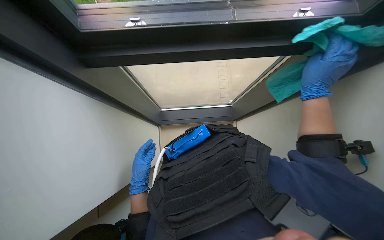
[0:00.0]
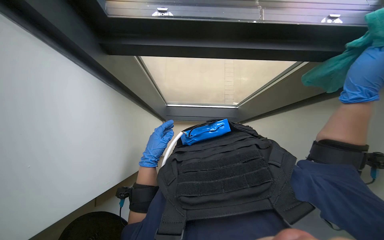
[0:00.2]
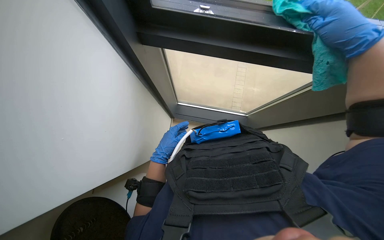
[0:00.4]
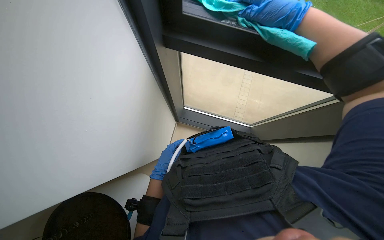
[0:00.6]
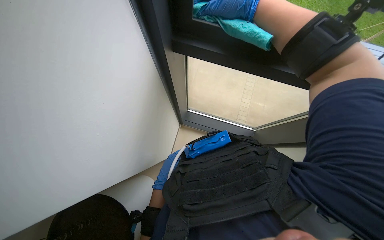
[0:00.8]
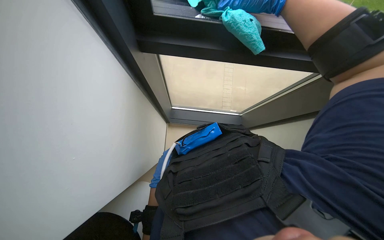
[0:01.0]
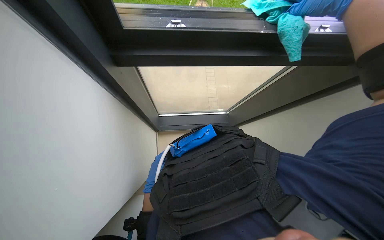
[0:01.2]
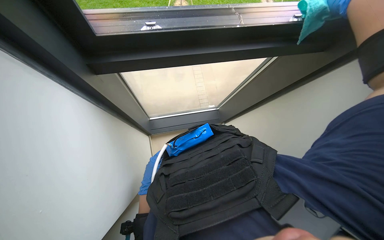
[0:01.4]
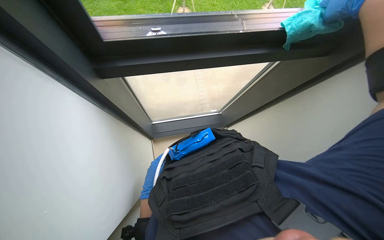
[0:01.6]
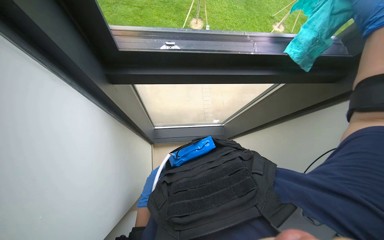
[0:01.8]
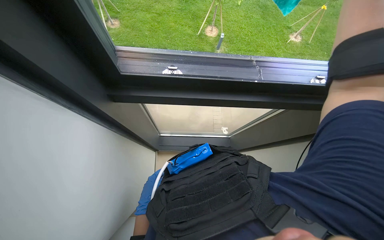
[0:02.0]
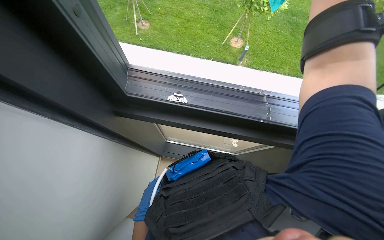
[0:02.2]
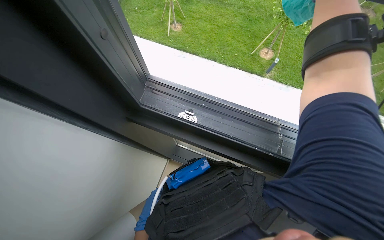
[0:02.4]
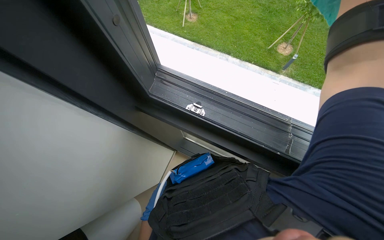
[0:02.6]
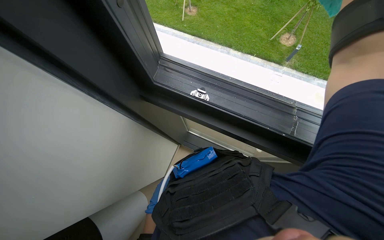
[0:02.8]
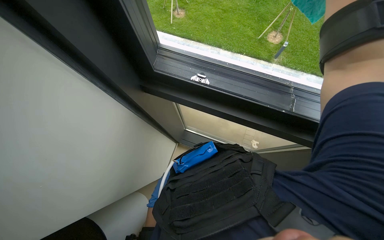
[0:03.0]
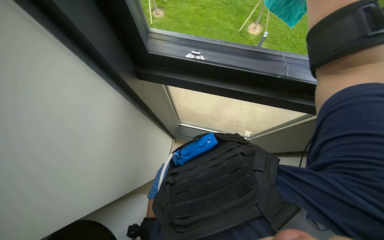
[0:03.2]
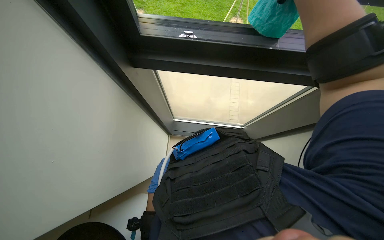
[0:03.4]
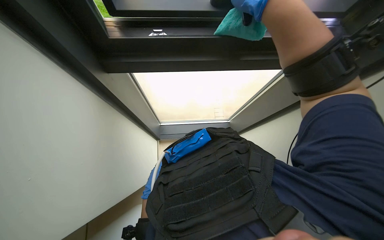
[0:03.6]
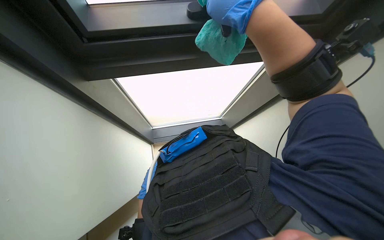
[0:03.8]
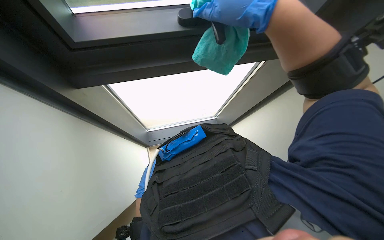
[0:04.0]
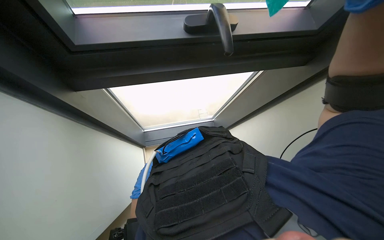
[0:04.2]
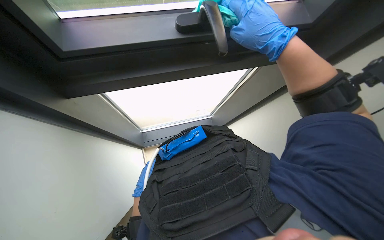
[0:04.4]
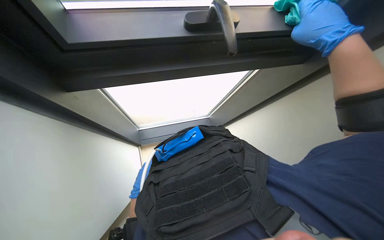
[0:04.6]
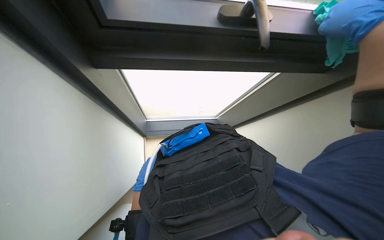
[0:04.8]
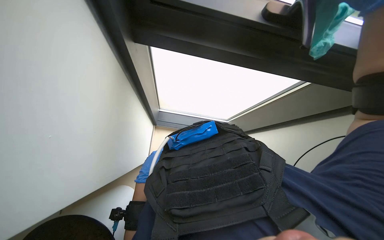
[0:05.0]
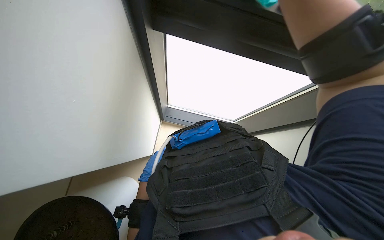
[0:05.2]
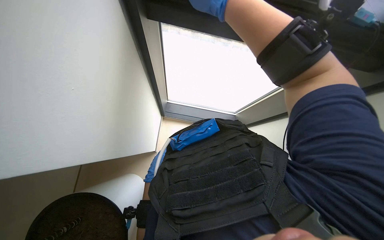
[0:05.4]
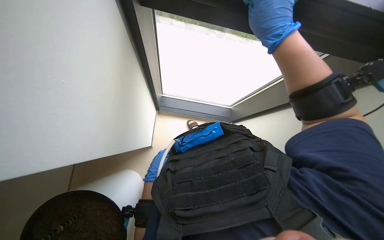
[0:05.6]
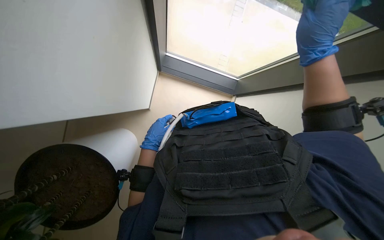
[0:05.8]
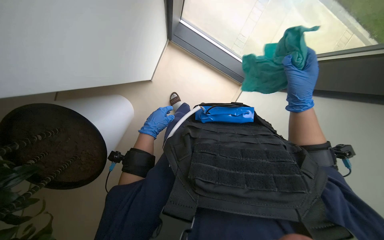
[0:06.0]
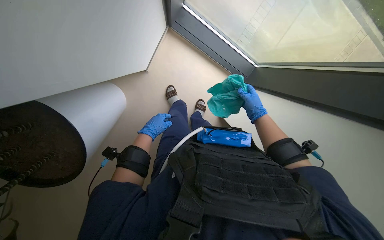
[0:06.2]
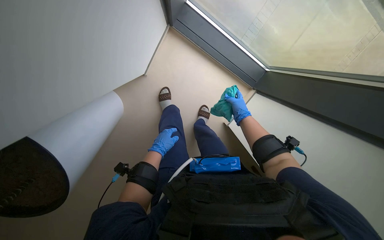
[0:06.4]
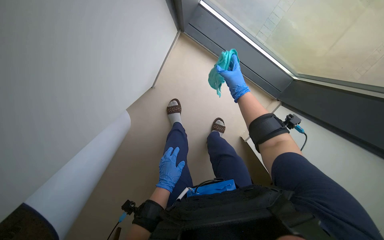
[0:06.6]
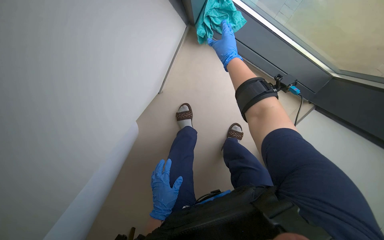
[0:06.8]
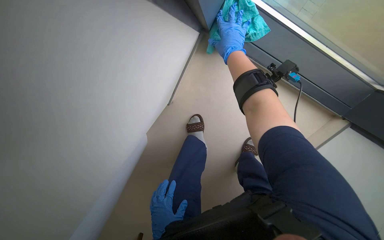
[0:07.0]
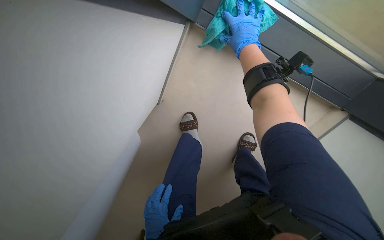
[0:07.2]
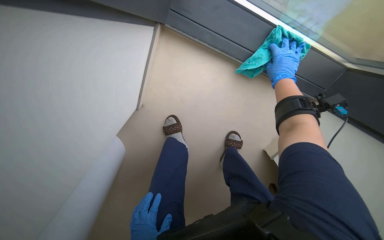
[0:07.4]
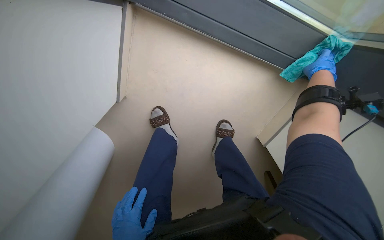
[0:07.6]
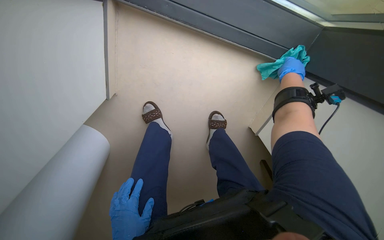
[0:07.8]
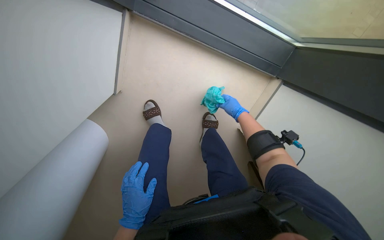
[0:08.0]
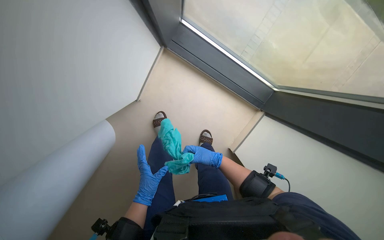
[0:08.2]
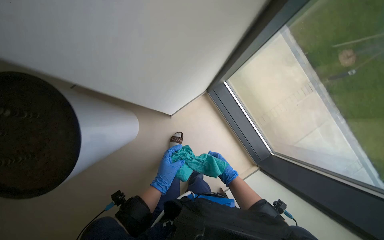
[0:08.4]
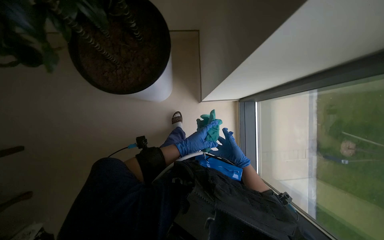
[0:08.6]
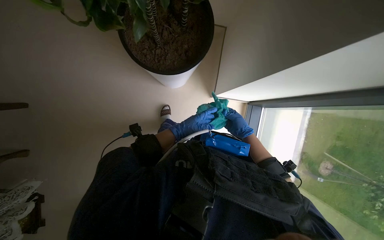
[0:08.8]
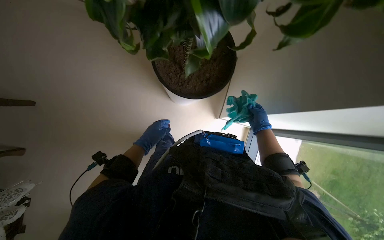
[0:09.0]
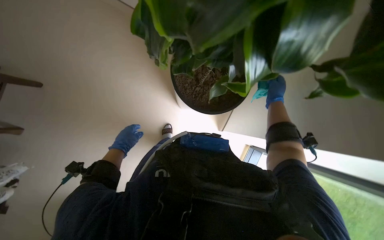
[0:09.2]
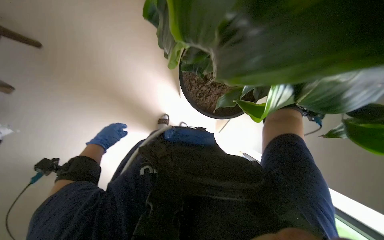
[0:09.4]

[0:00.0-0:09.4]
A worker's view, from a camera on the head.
Job: wiping surfaces.
The whole recording: Wiping window frame. The worker wipes the window frame with a green cloth.
0:04.8 to 0:06.2: The view tilts some 15 degrees downward.
0:06.2 to 0:07.8: The right hand travels up the picture by roughly 25 cm, and reaches some 10 cm to the right, then returns.
0:07.8 to 0:09.4: The wearer moves some 80 cm. The camera sweeps to the right, by some 45 degrees. The scene turns some 65 degrees clockwise in the picture.

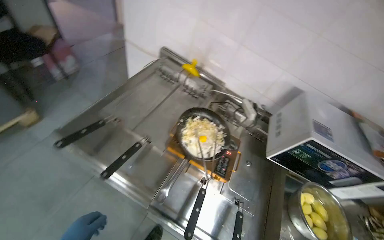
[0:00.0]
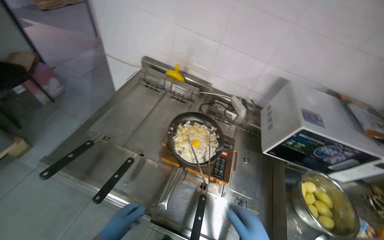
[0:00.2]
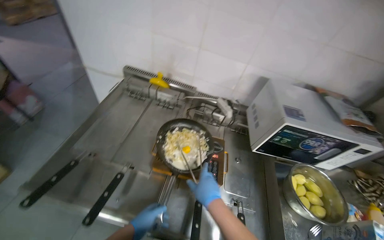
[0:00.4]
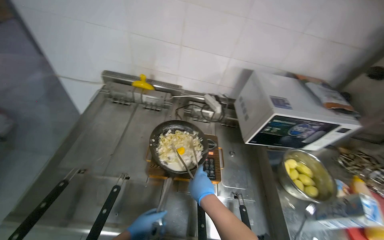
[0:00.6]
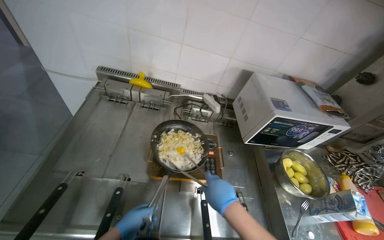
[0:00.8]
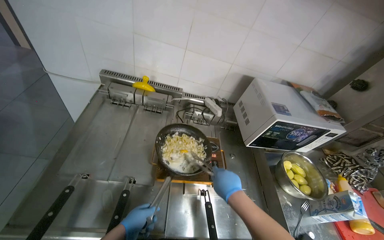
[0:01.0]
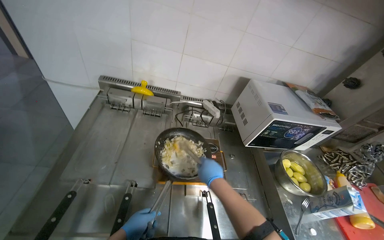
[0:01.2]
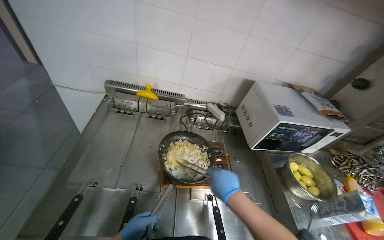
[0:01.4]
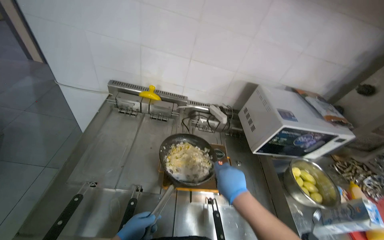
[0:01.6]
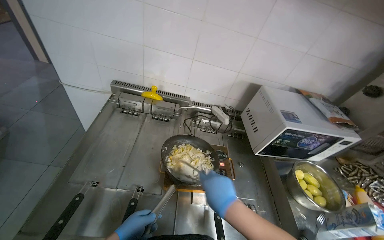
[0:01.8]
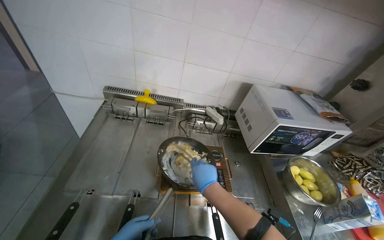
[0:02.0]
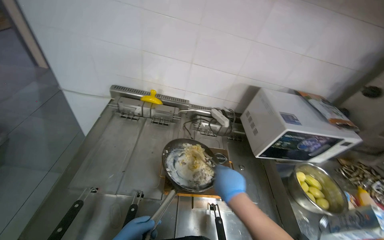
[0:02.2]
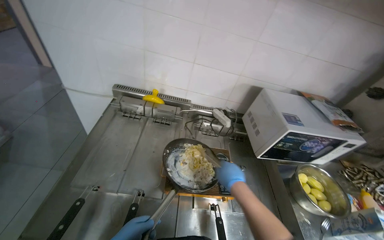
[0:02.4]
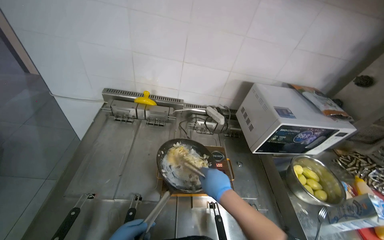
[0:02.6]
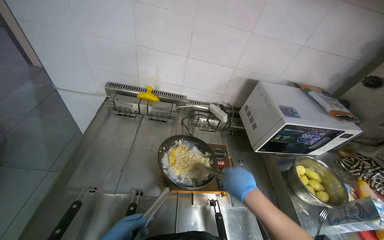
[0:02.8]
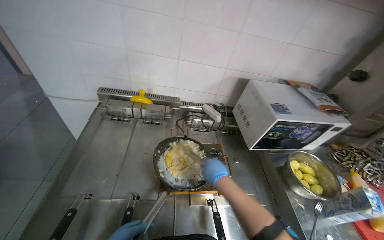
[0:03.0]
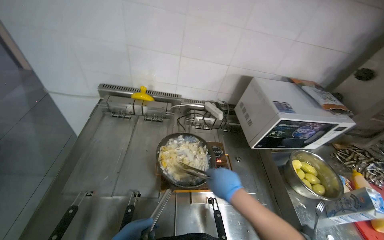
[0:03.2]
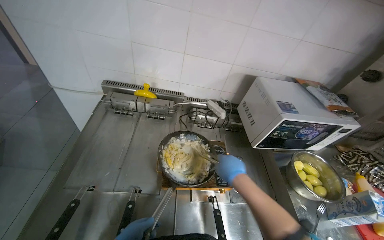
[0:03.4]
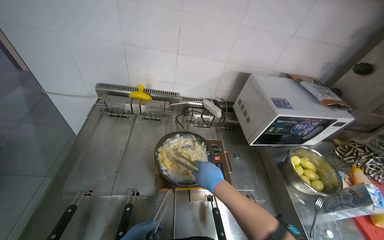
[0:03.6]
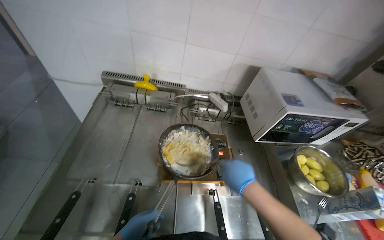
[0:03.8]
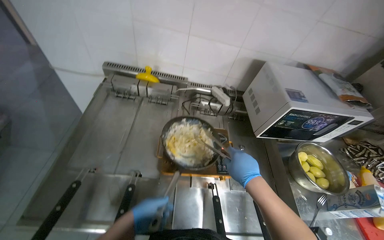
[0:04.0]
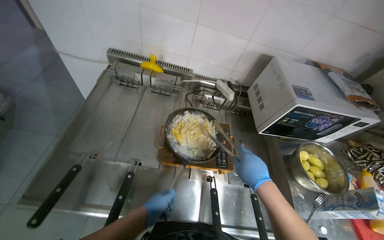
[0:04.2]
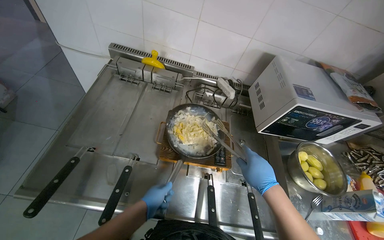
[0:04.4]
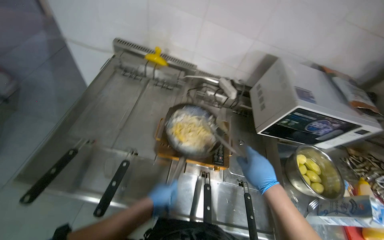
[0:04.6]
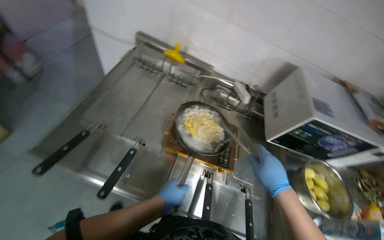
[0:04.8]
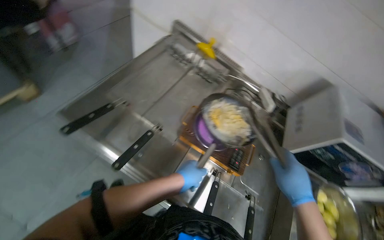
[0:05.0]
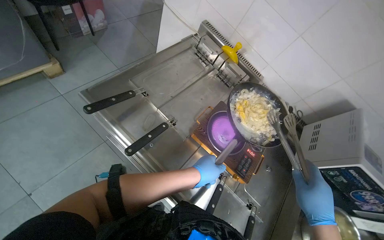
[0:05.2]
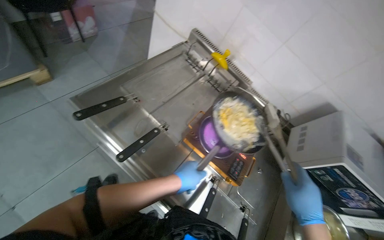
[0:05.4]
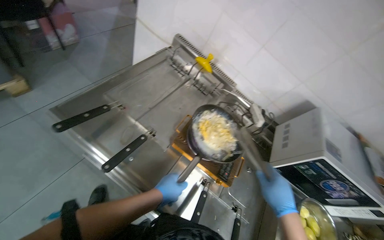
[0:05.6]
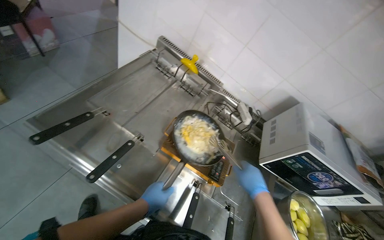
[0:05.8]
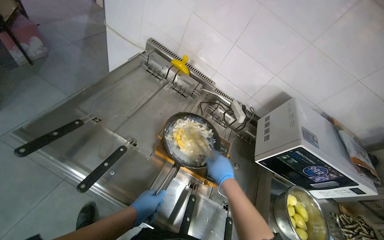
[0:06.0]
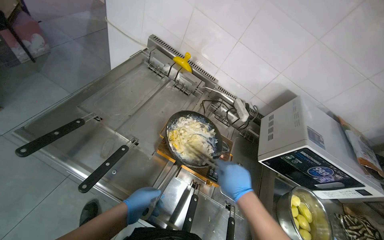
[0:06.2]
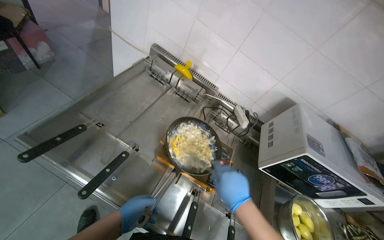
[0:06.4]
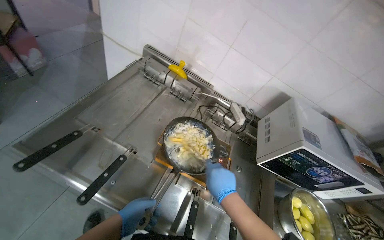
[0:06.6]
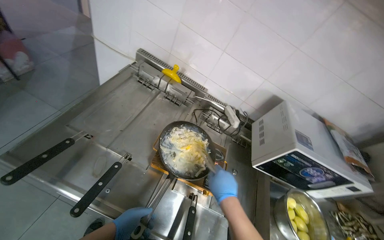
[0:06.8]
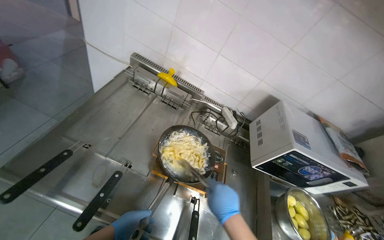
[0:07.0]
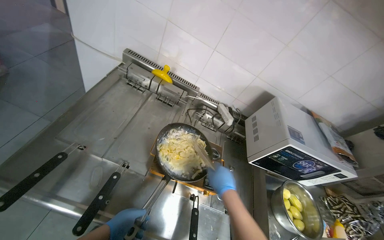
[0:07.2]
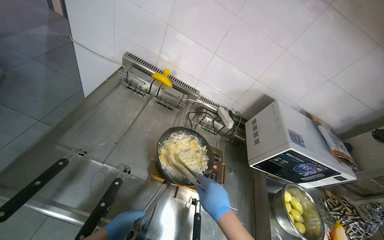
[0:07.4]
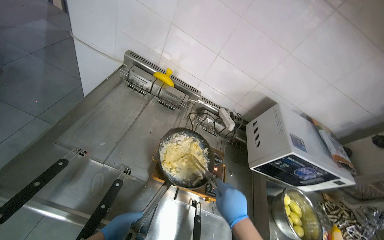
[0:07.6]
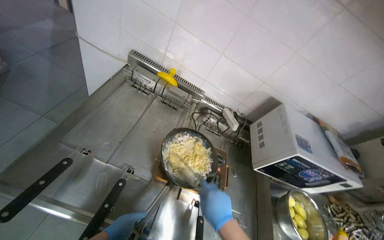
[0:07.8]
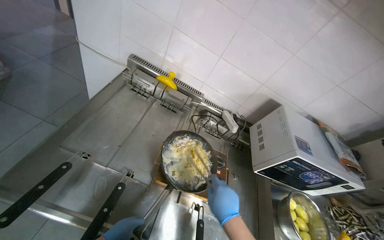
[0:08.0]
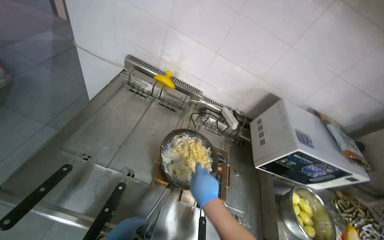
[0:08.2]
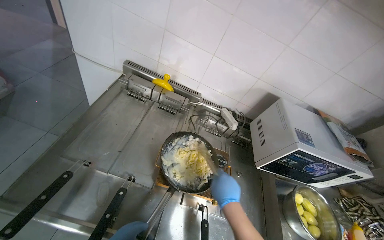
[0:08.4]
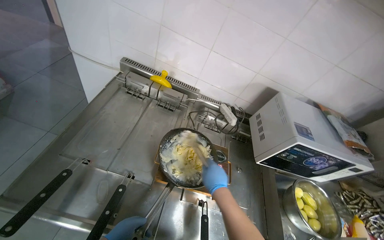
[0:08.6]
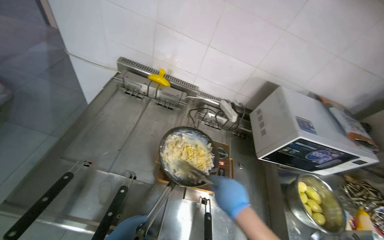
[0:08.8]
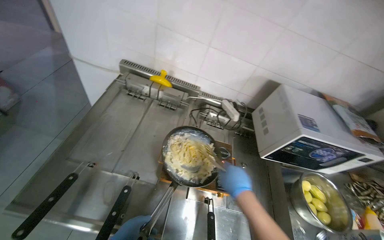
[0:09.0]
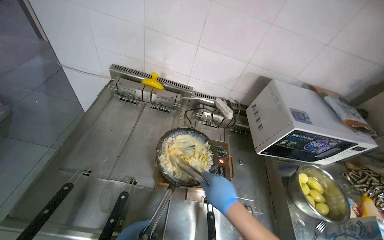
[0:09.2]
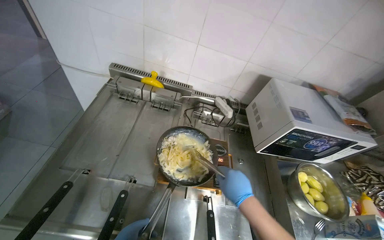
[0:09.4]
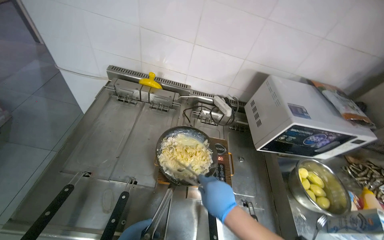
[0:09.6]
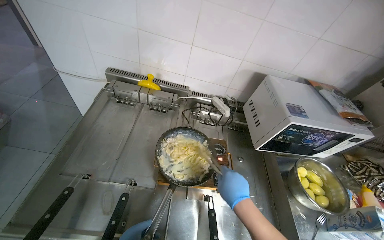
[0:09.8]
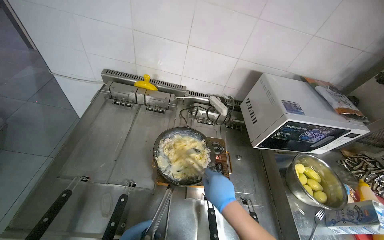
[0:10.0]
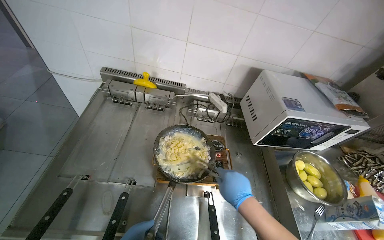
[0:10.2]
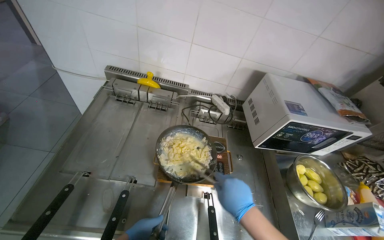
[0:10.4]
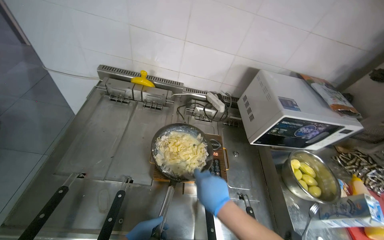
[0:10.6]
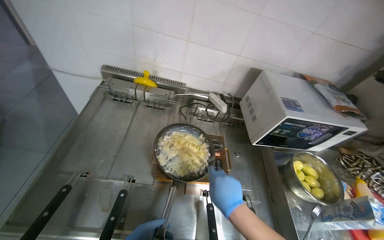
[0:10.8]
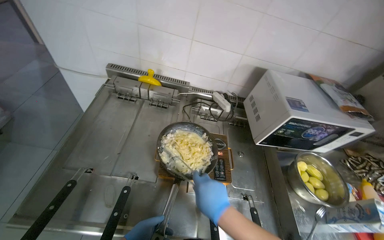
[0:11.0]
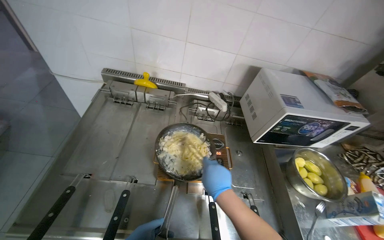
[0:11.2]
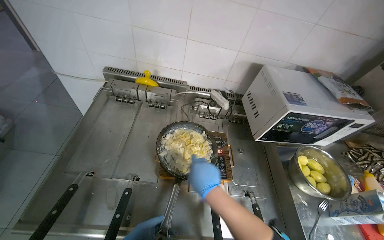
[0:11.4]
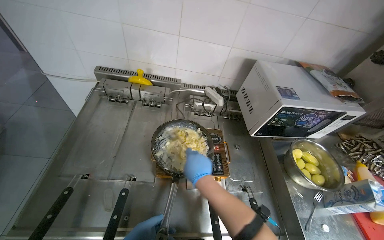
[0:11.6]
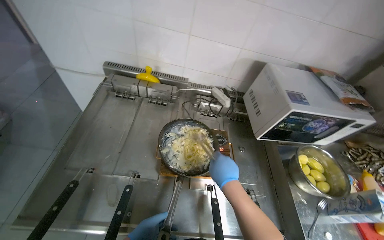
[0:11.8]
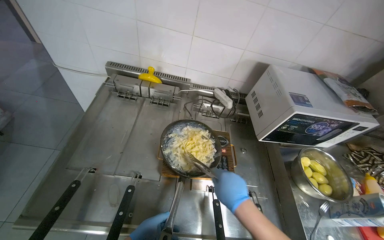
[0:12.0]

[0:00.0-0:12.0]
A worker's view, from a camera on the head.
Job: cooking food.
The whole recording: Stirring food in pan. The worker stirs food in a pan on the stove using tongs.
0:03.0 to 0:04.4: The right hand heads to the right, covering roughly 15 cm.
